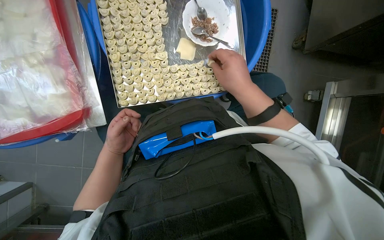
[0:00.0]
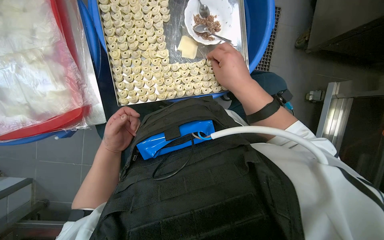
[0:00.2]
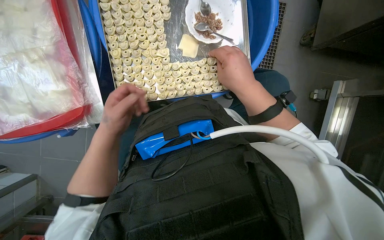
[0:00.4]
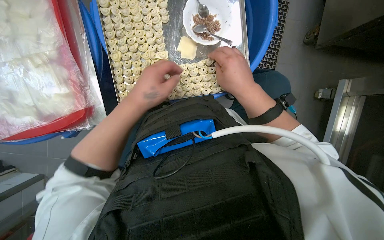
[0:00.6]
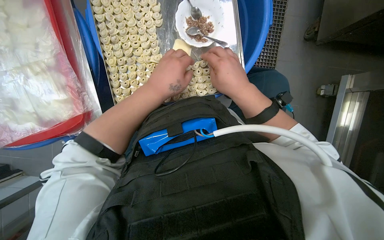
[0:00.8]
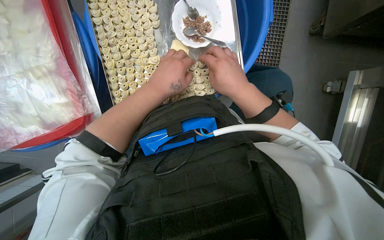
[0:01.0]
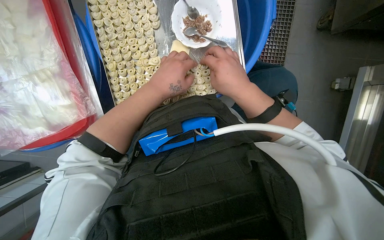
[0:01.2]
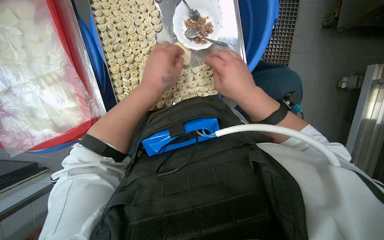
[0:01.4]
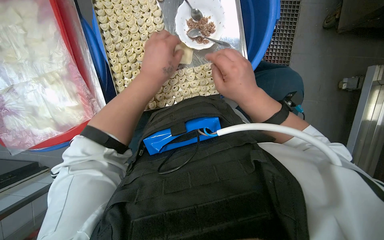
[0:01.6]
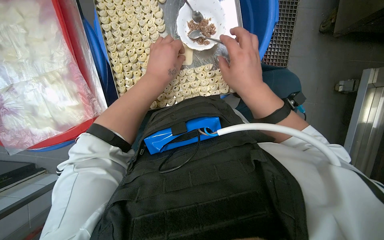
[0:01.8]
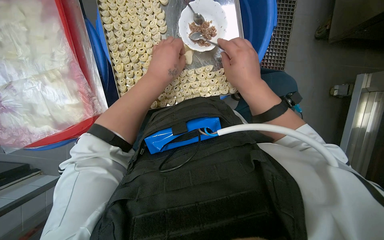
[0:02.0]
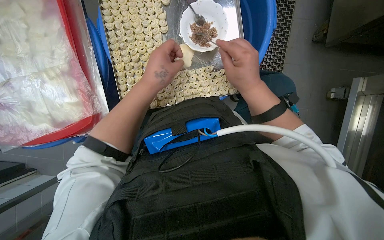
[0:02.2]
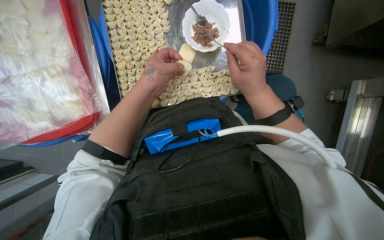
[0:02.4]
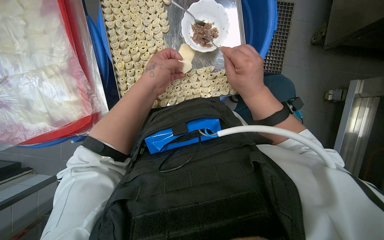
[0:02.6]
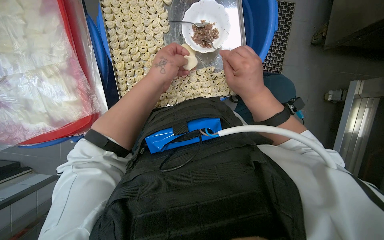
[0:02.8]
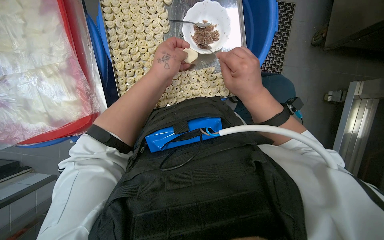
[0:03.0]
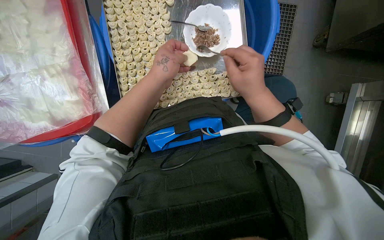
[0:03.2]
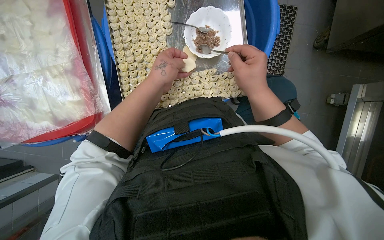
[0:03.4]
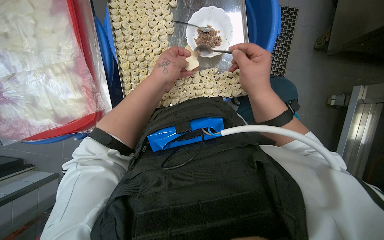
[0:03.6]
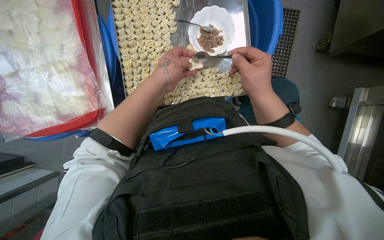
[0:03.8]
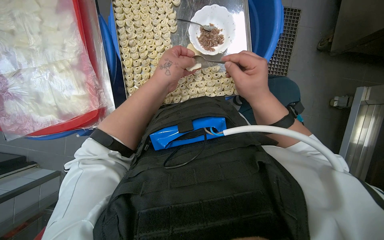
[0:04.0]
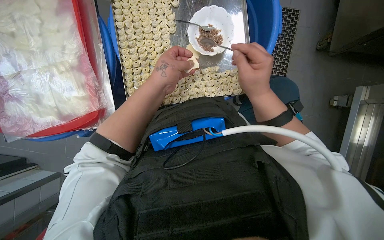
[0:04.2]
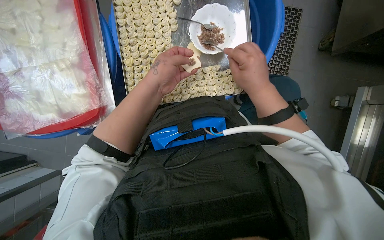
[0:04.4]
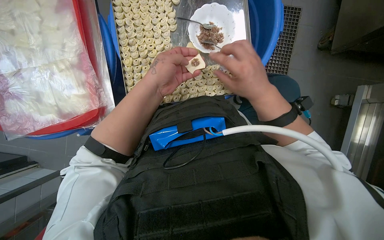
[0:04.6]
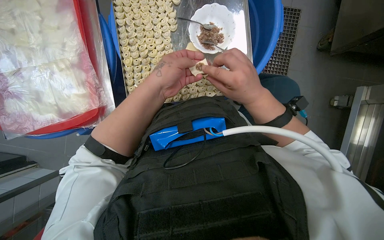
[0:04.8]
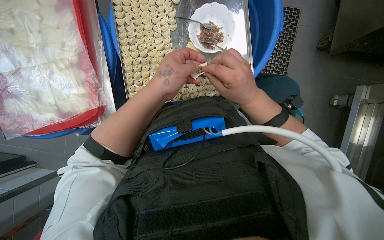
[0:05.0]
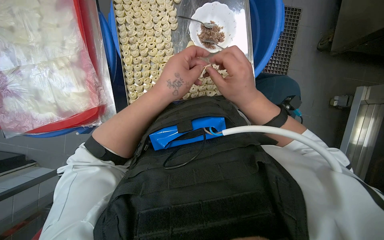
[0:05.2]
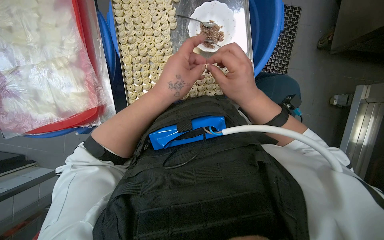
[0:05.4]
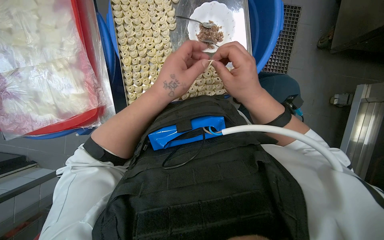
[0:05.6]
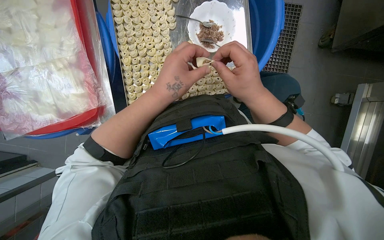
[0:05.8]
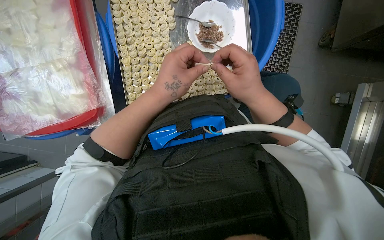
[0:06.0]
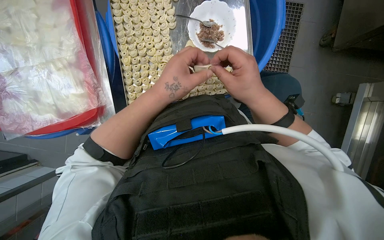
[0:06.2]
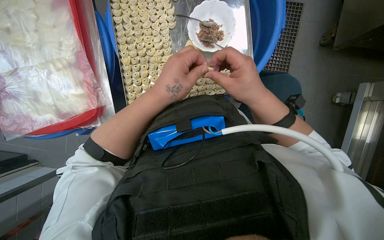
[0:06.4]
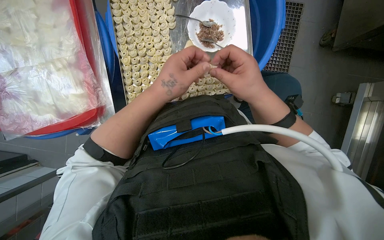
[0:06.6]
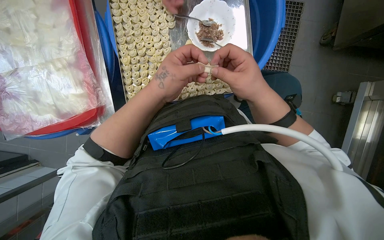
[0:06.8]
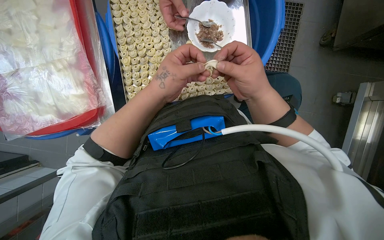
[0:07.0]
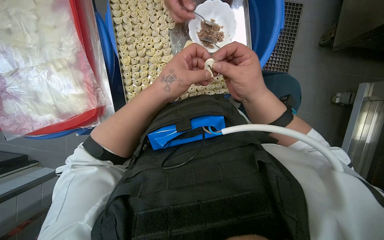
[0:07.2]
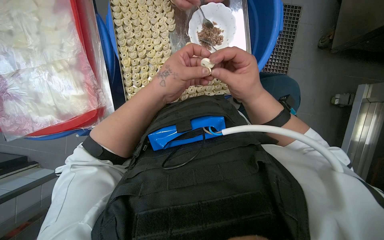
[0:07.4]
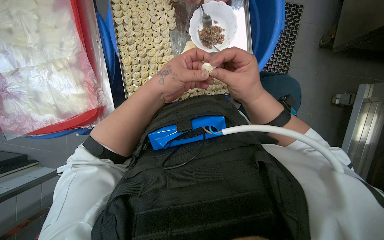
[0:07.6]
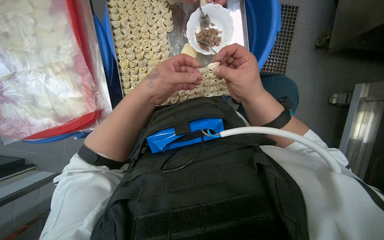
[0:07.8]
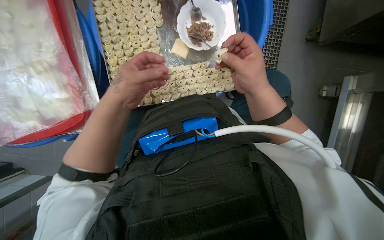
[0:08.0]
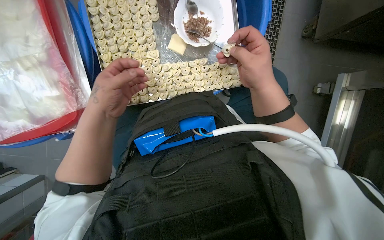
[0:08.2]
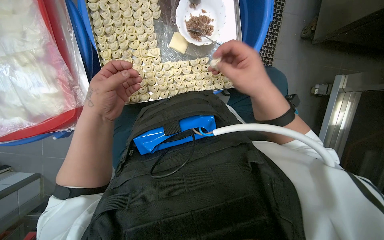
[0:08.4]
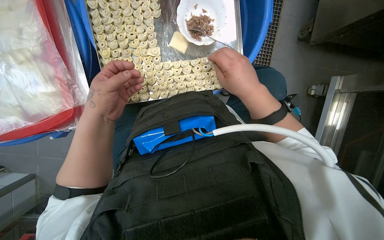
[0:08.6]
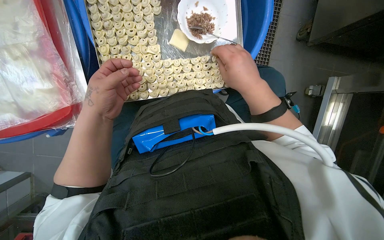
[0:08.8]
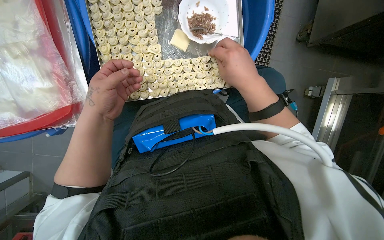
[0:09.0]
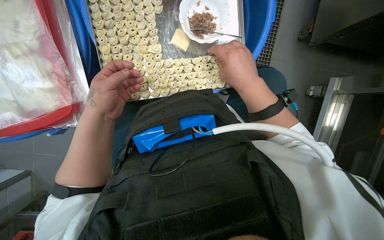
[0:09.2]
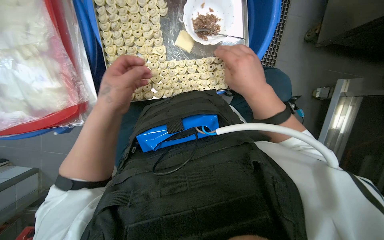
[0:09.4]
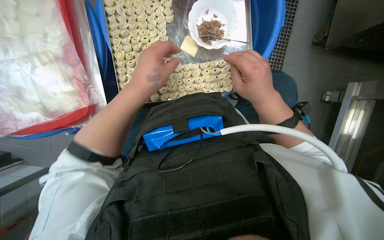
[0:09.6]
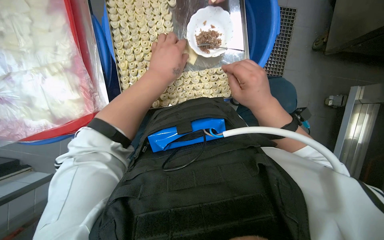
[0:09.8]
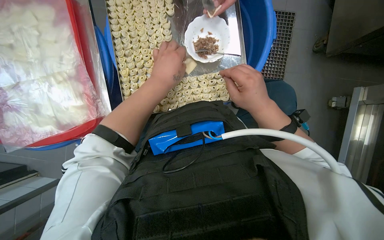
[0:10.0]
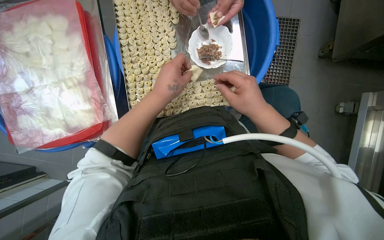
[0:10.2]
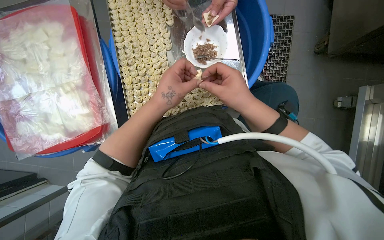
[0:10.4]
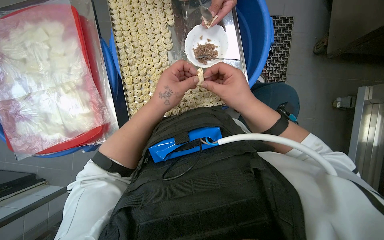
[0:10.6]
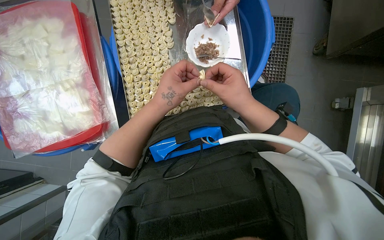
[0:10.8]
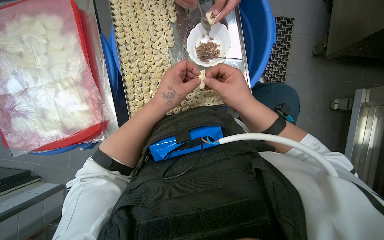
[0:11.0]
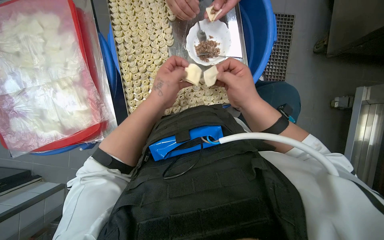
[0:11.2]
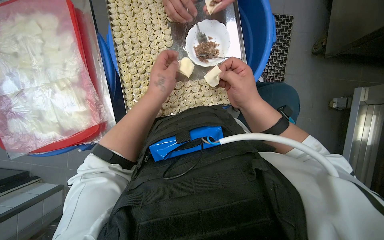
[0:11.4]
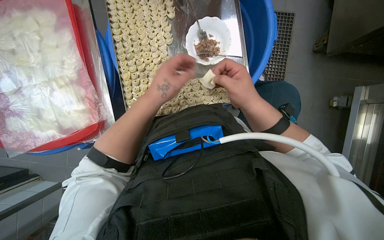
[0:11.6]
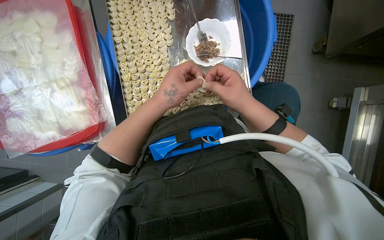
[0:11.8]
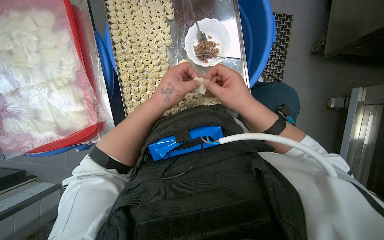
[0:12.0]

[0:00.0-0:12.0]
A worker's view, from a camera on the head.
Job: preparing food.
The whole recording: Filling dough pieces with meat. The worker continues to fill dough pieces with meat and shape them before placing them on a tray.
0:00.0 to 0:01.6: The left hand moves up the picture, to the right and nearer to the camera, roughly 30 cm.
0:01.6 to 0:07.6: The hands are busy where they are.
0:07.6 to 0:09.0: The left hand moves to the left, about 10 cm.
0:09.0 to 0:10.4: The left hand goes some 10 cm to the right.
0:10.4 to 0:12.0: The hands work in one place, with small movements.

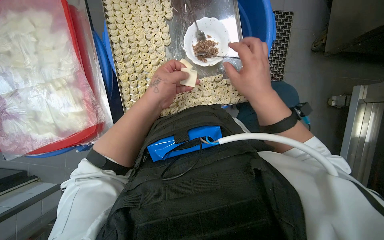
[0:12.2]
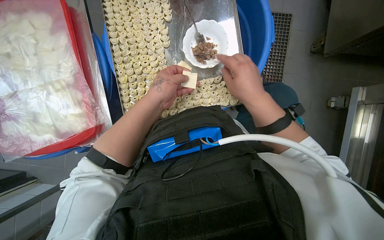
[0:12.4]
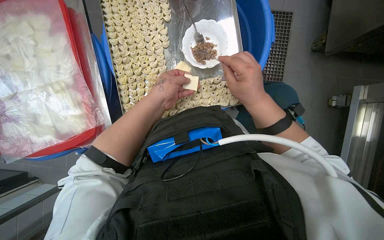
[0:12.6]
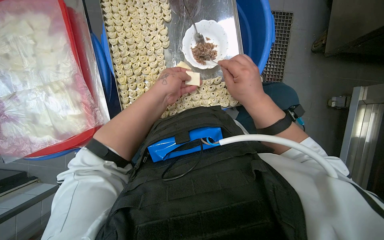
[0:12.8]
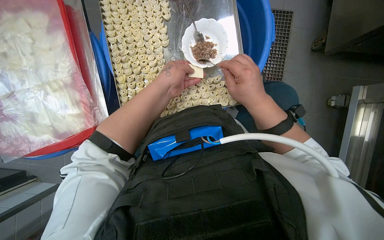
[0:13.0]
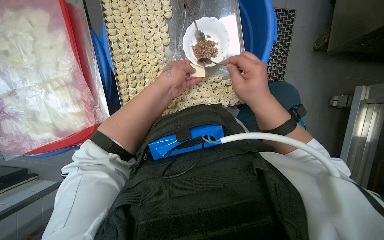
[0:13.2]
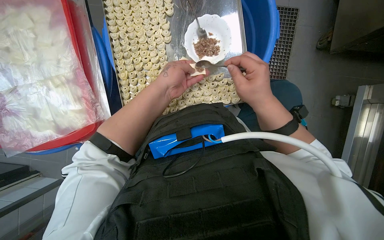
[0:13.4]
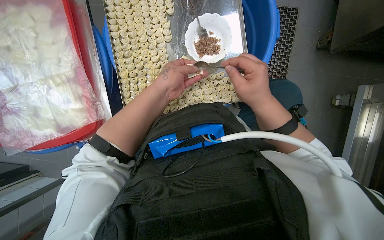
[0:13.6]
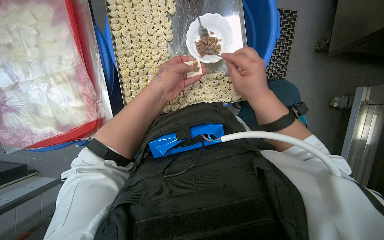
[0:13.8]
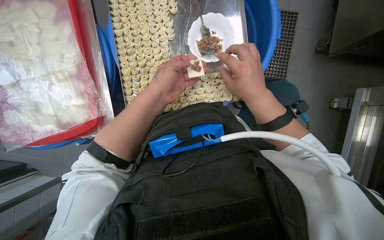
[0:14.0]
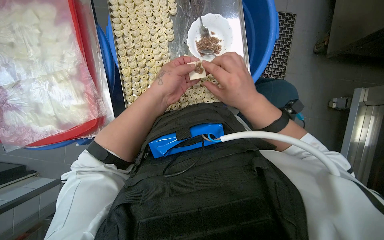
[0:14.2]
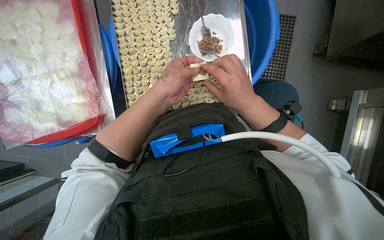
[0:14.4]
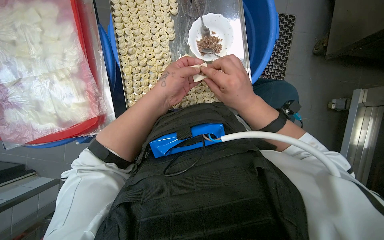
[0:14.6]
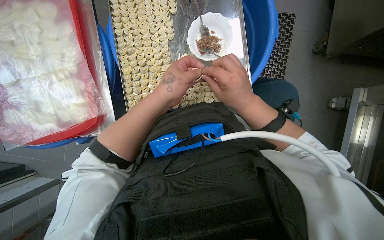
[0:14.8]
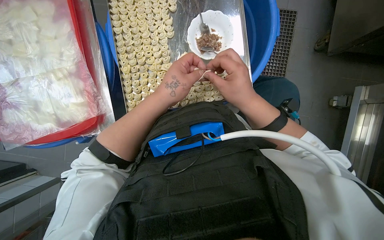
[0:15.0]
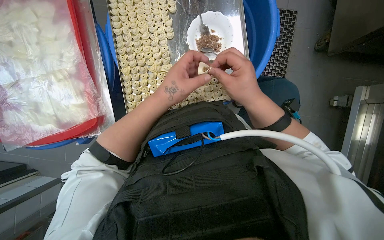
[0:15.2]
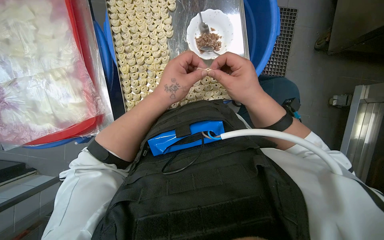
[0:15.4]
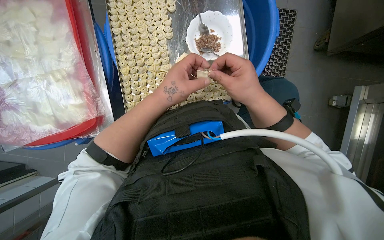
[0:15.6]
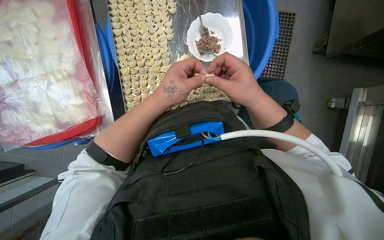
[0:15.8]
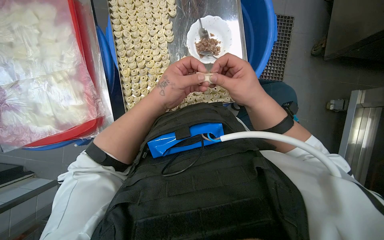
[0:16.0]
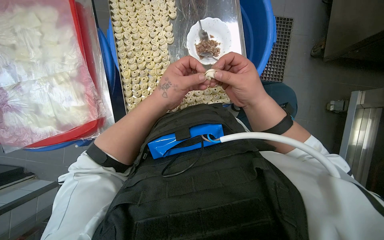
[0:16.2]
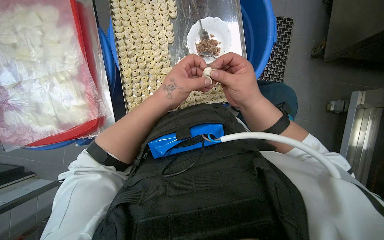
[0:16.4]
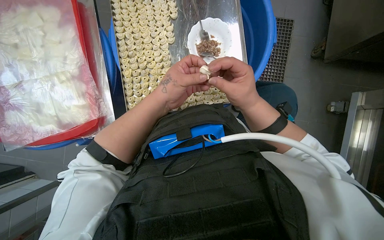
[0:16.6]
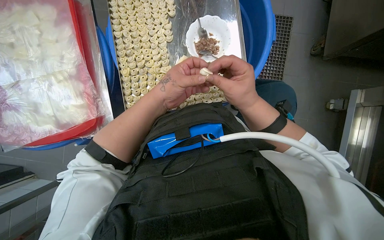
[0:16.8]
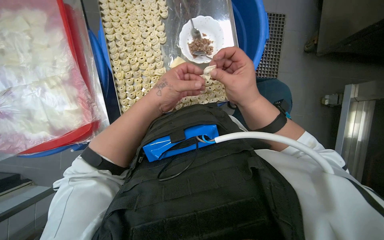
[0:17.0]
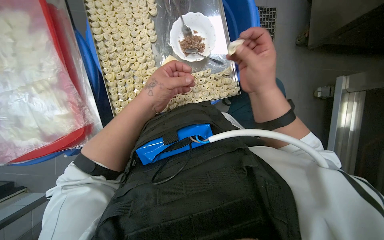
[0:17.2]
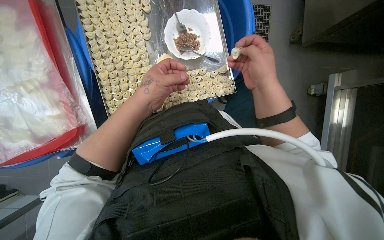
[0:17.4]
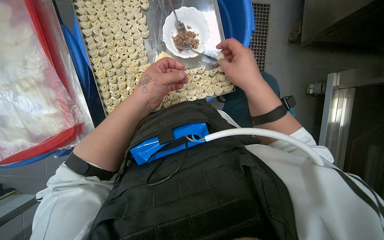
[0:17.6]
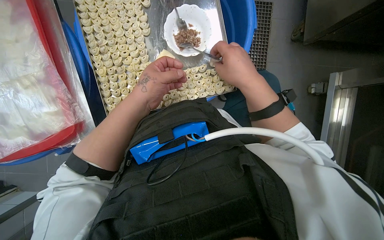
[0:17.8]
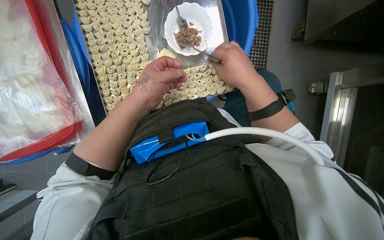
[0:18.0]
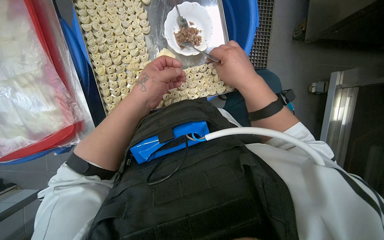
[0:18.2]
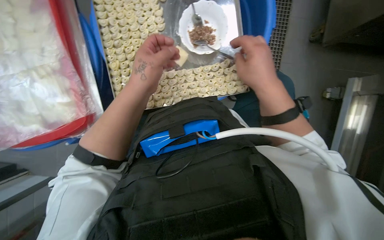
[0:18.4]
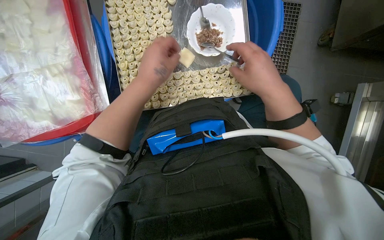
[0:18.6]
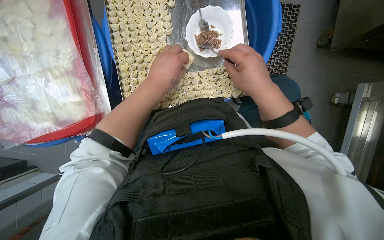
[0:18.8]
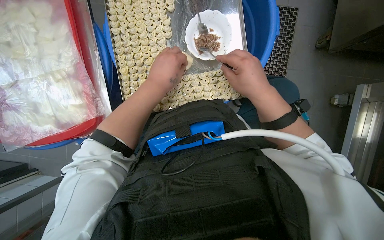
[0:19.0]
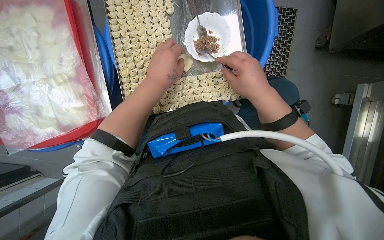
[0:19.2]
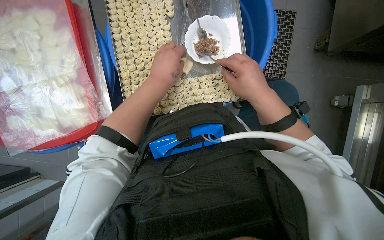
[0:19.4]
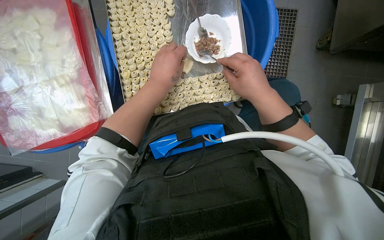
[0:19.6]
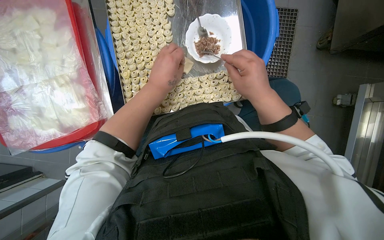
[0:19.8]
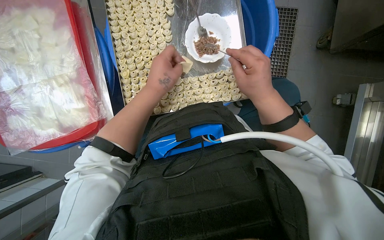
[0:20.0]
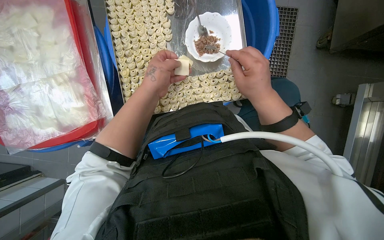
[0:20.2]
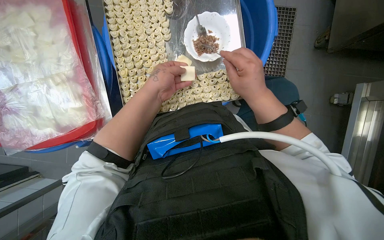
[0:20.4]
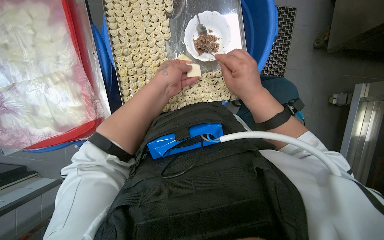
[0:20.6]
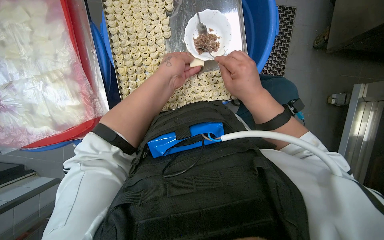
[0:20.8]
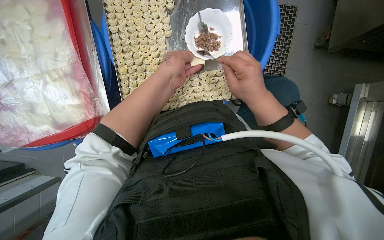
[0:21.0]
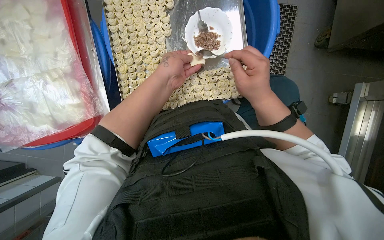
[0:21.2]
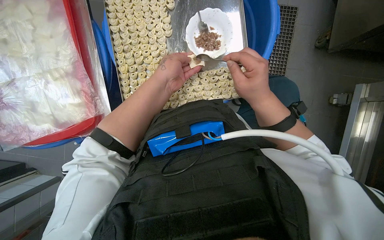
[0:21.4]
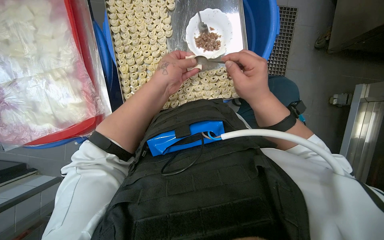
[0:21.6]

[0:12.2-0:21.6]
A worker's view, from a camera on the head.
Job: preparing food.
The whole recording: Filling dough pieces with meat. The worker continues to fill dough pieces with meat and shape them before placing them on a tray.
0:12.2 to 0:21.6: The hands make small movements and keep their place.
